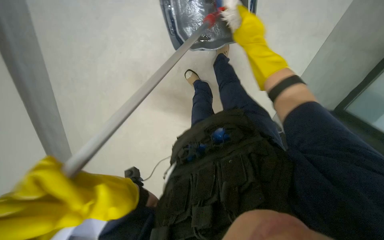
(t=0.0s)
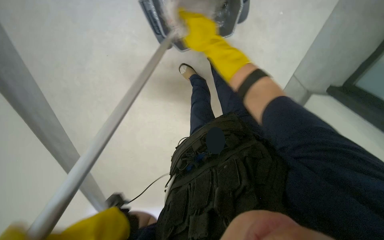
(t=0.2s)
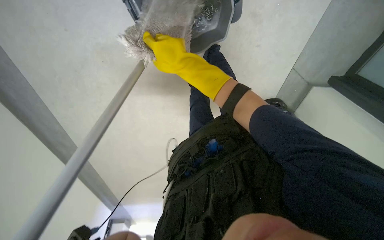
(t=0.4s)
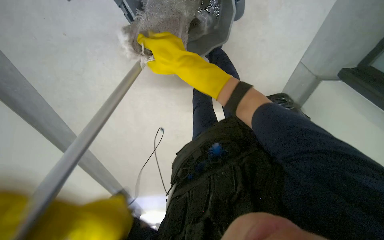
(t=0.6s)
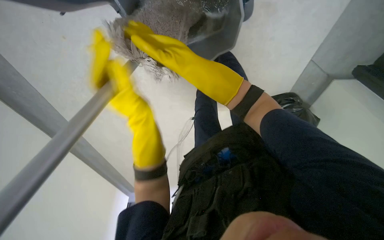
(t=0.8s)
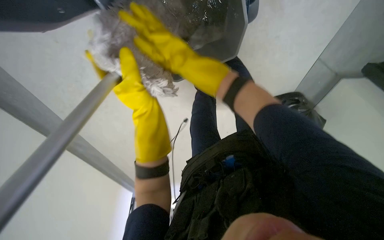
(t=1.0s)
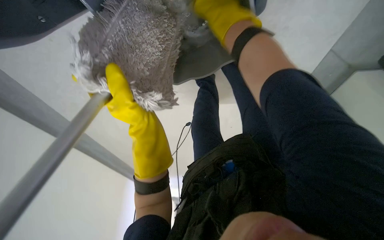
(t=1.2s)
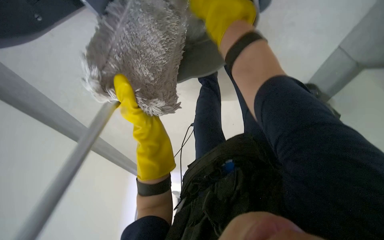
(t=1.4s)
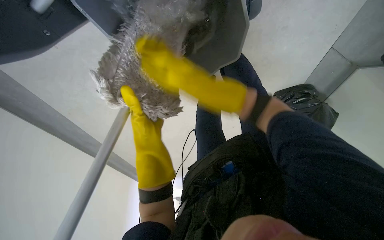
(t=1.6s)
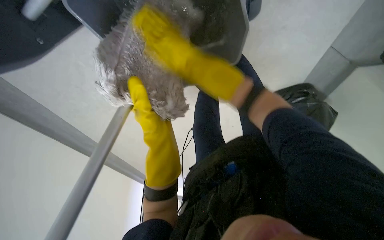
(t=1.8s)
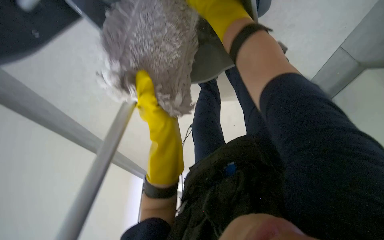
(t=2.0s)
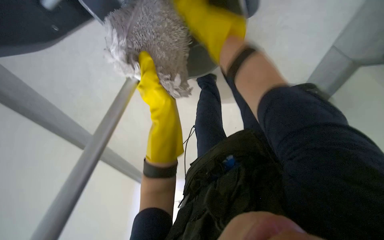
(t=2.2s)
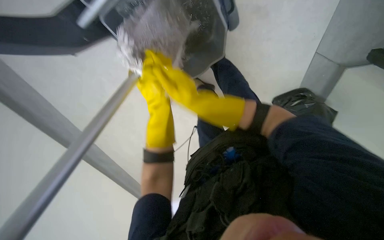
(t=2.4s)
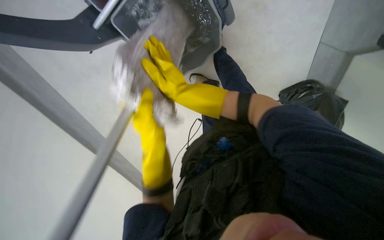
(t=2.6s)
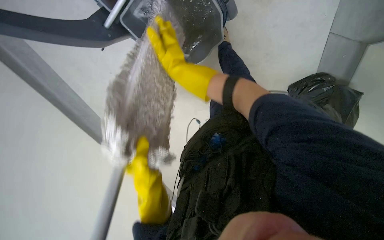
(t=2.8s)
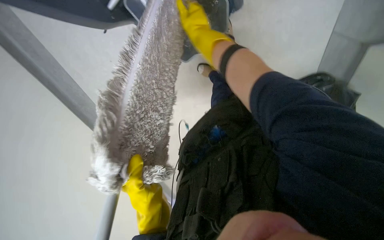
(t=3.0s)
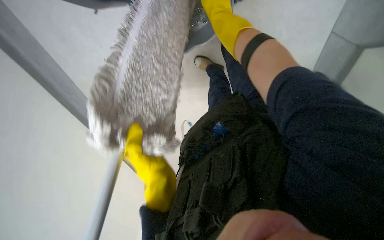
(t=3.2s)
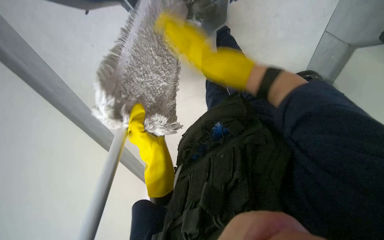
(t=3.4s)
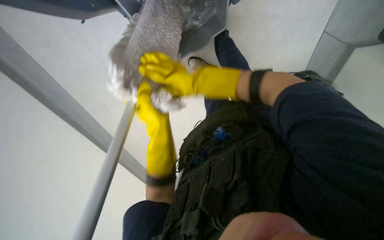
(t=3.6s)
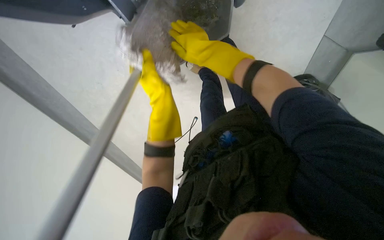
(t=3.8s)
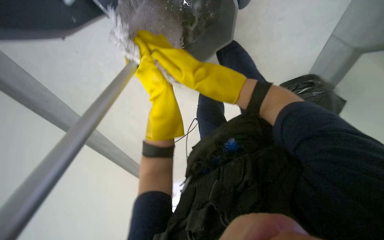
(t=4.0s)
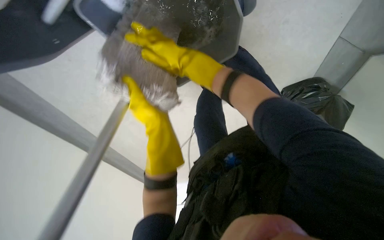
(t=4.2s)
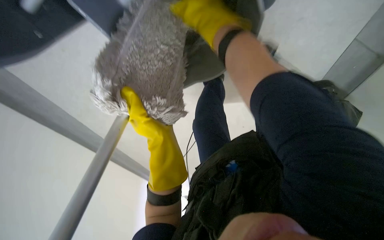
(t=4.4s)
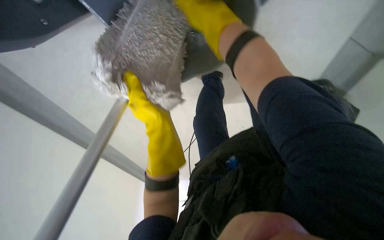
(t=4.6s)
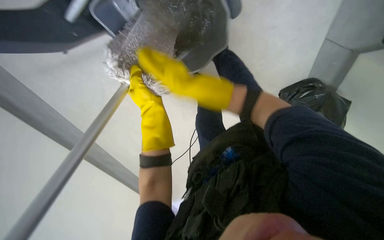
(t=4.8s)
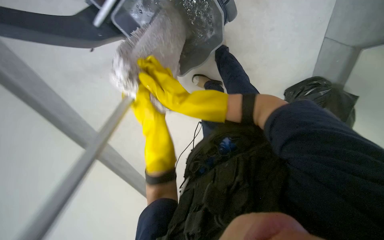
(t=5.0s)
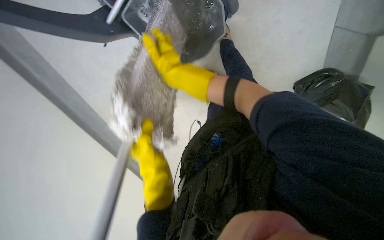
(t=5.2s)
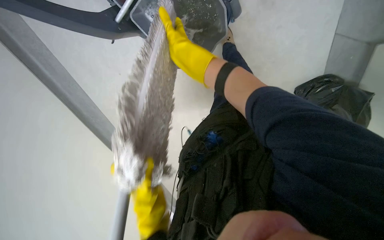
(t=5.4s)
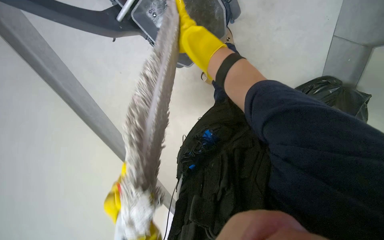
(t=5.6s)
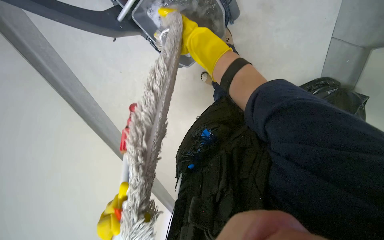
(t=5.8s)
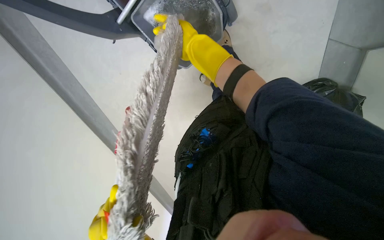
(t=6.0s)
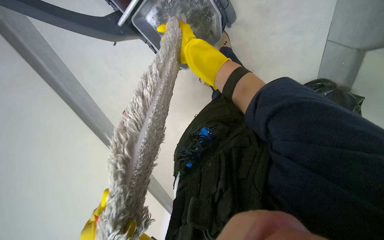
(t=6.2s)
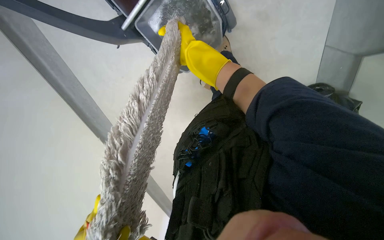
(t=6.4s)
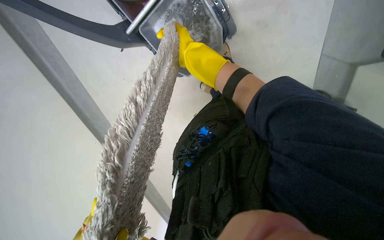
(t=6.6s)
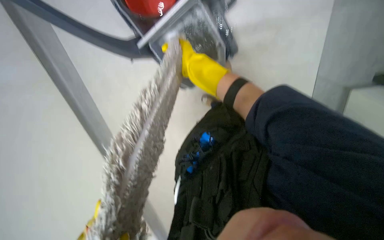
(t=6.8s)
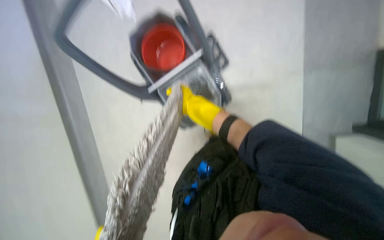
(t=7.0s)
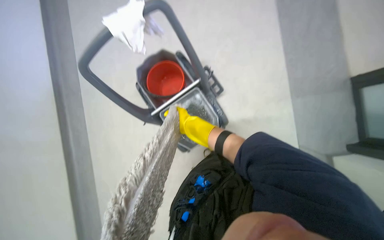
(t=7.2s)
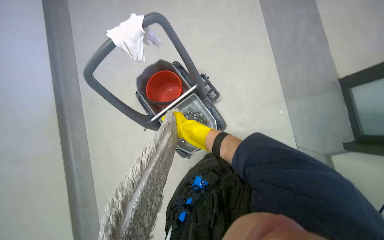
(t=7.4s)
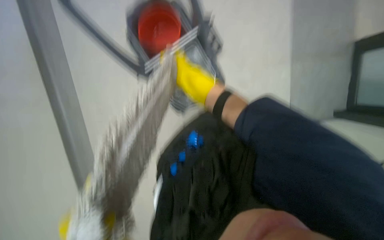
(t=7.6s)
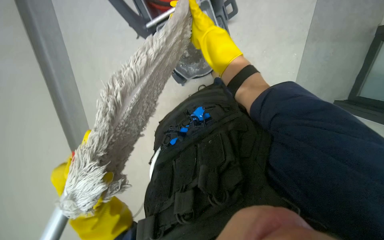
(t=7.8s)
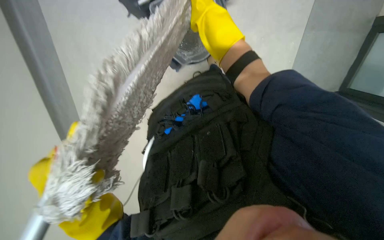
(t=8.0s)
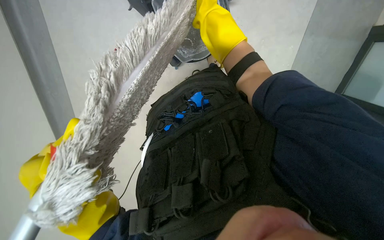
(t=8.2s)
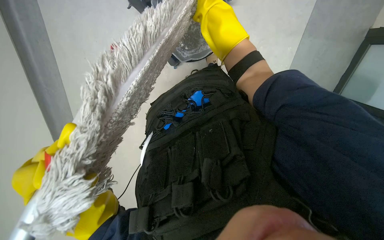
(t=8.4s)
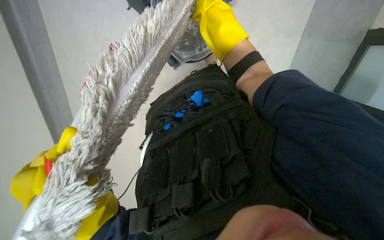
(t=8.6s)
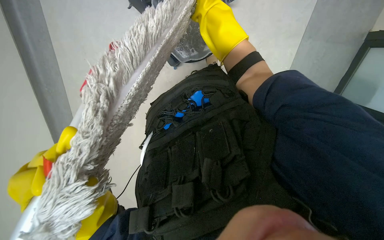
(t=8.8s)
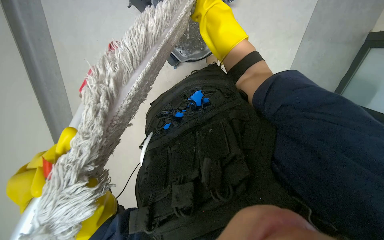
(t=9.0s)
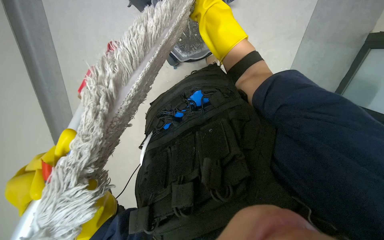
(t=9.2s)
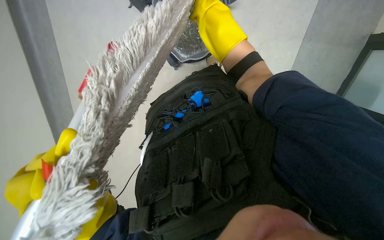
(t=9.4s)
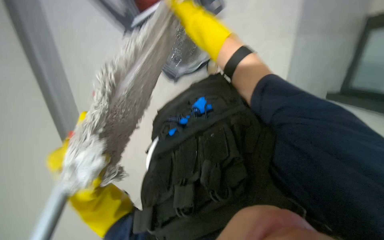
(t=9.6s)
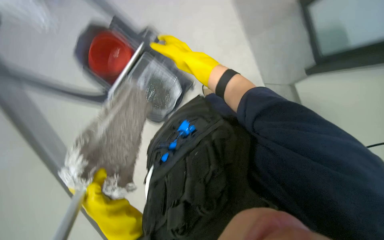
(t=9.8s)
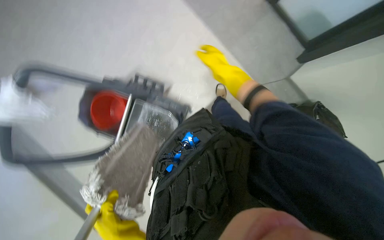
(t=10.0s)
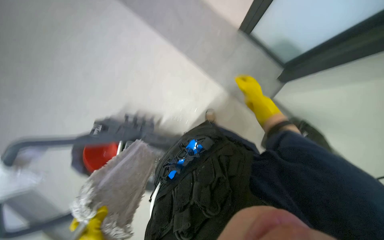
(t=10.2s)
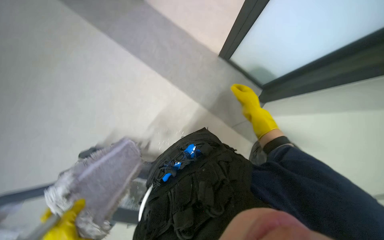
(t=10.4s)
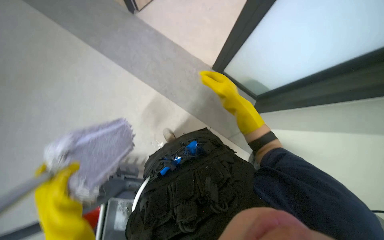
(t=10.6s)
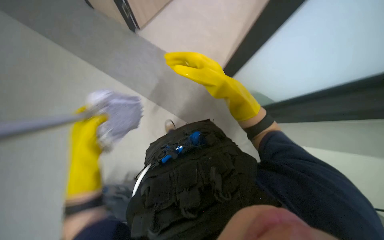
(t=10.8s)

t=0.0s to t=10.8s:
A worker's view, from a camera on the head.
Job: preparing cleaning supplies.
The whole recording: Preparing mop for floor cleaning. The worker prepares the mop by dipping it into the bucket and wringing it out.
t=0.0s to t=1.6s: The right hand moves left and right over about 20 cm, changing direction 2 times.
t=1.6s to t=3.0s: The left hand is displaced down the picture by roughly 35 cm.
t=3.0s to t=4.6s: The camera travels approximately 50 cm. The view pans to the left by some 15 degrees. The view tips upward by roughly 25 degrees.
t=4.6s to t=6.2s: The right hand moves nearer and farther over approximately 20 cm, changing direction 2 times.
t=6.2s to t=7.8s: The right hand moves nearer to the camera, roughly 30 cm, and reaches about 5 cm down the picture, then returns.
t=9.2s to t=10.8s: The view tilts approximately 20 degrees upward. The right hand reaches approximately 25 cm to the right, then returns.

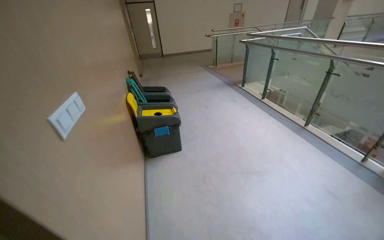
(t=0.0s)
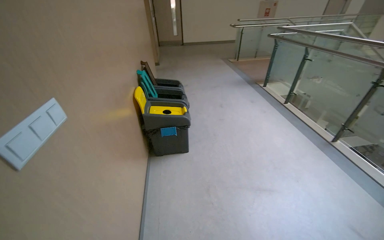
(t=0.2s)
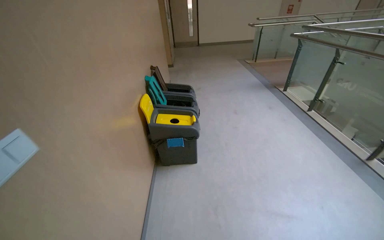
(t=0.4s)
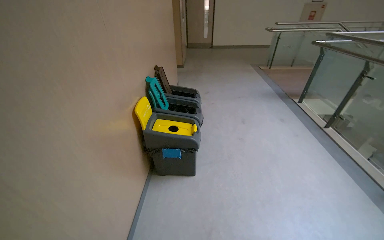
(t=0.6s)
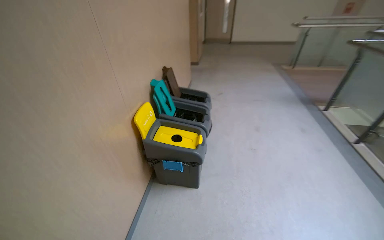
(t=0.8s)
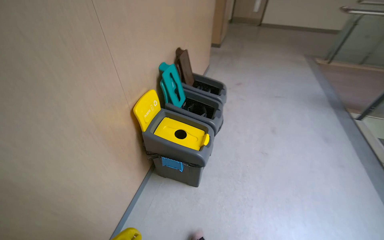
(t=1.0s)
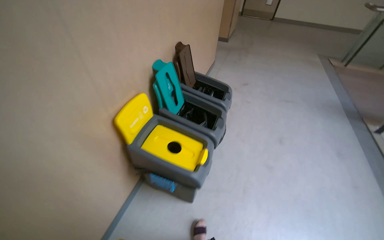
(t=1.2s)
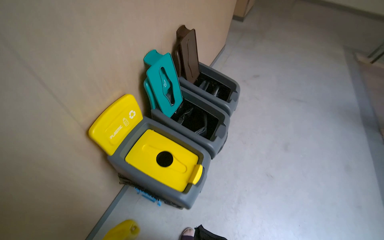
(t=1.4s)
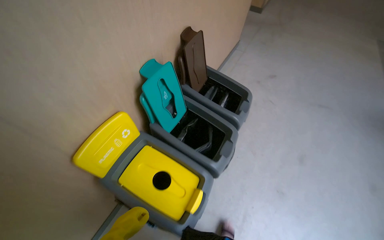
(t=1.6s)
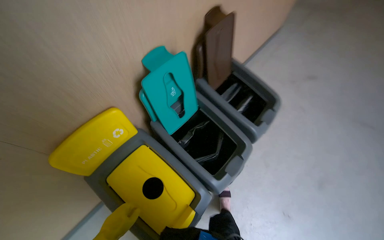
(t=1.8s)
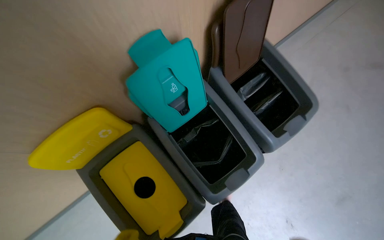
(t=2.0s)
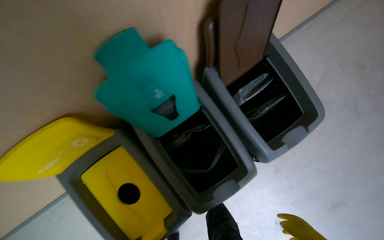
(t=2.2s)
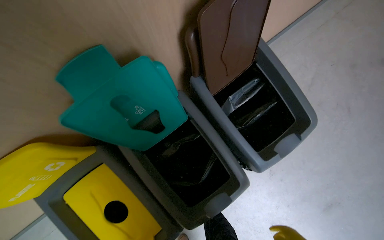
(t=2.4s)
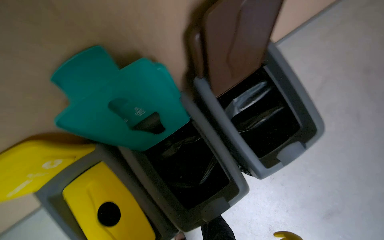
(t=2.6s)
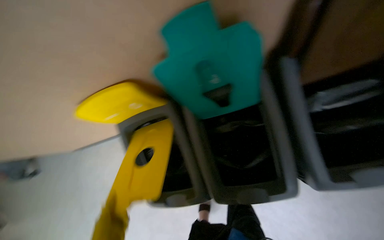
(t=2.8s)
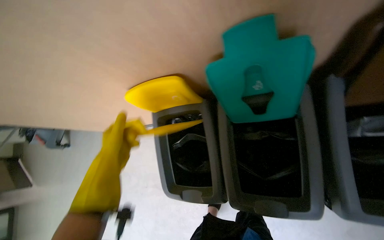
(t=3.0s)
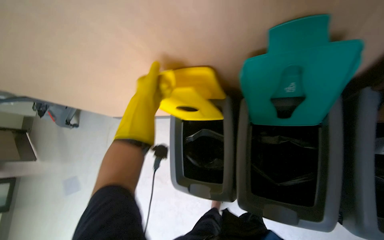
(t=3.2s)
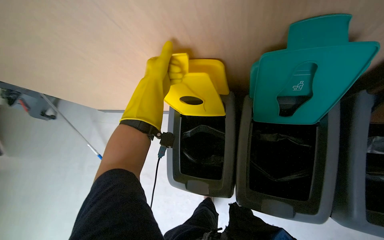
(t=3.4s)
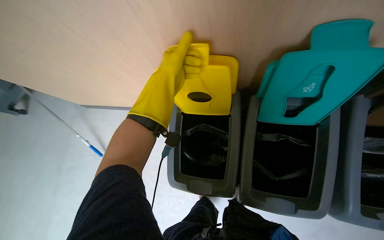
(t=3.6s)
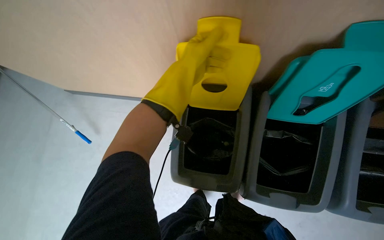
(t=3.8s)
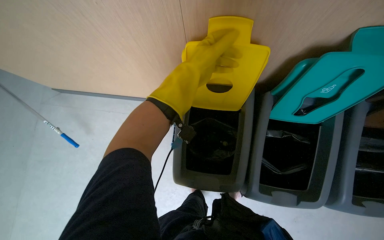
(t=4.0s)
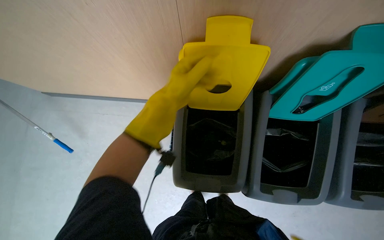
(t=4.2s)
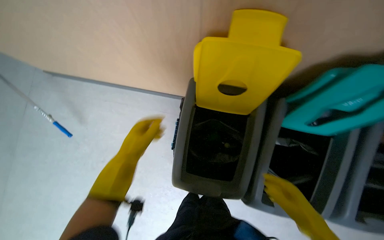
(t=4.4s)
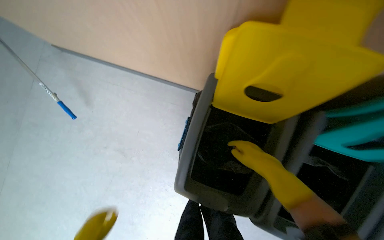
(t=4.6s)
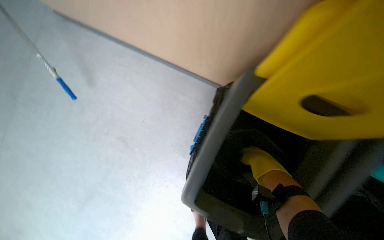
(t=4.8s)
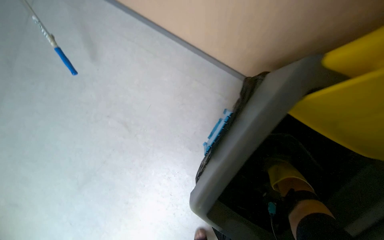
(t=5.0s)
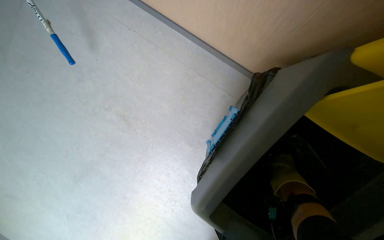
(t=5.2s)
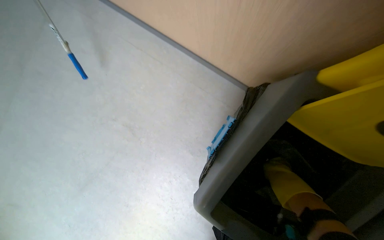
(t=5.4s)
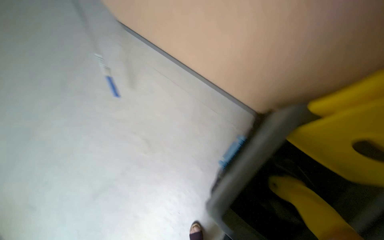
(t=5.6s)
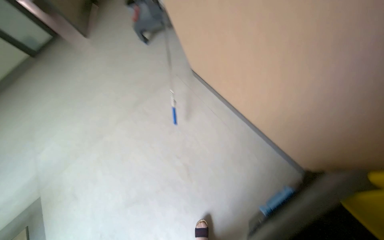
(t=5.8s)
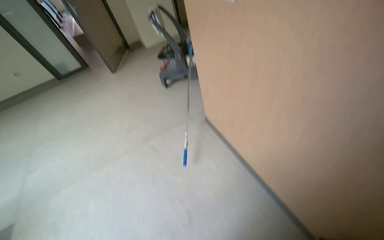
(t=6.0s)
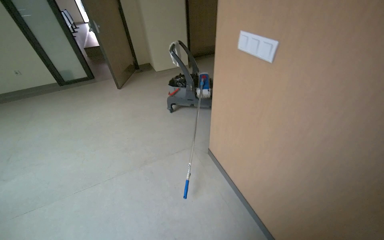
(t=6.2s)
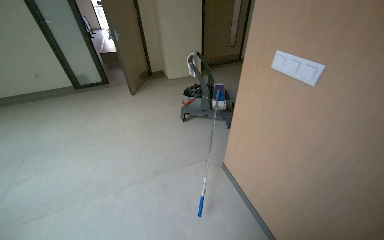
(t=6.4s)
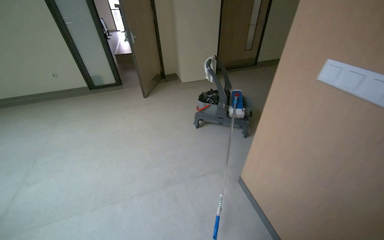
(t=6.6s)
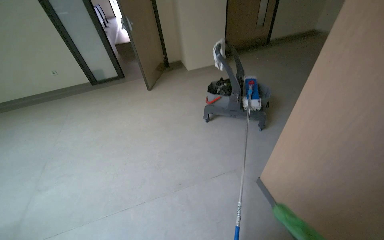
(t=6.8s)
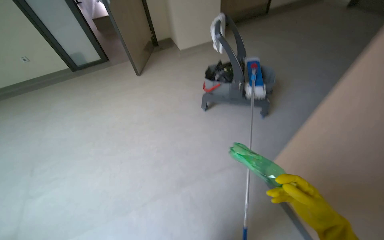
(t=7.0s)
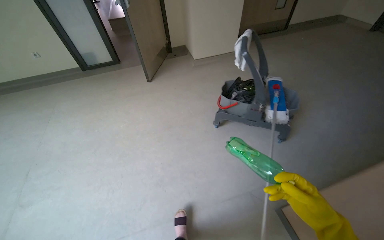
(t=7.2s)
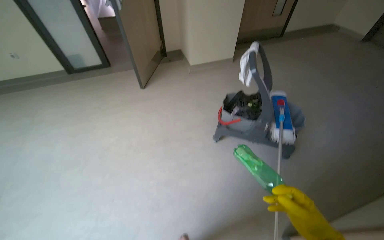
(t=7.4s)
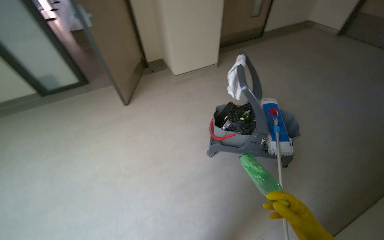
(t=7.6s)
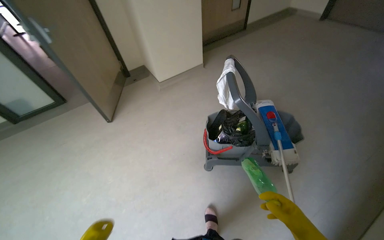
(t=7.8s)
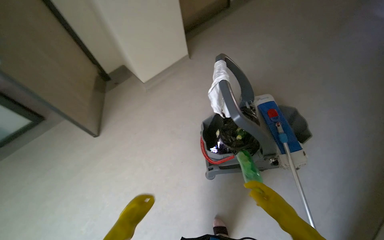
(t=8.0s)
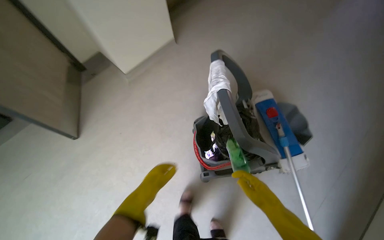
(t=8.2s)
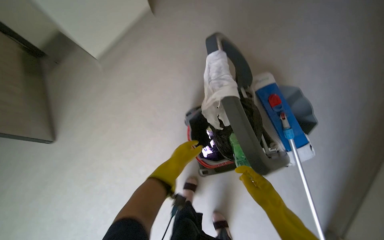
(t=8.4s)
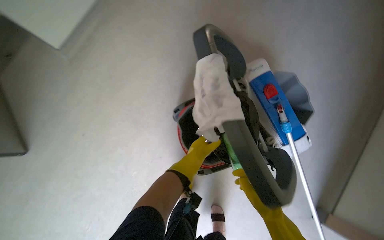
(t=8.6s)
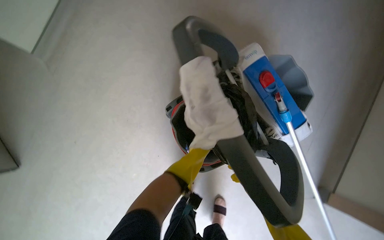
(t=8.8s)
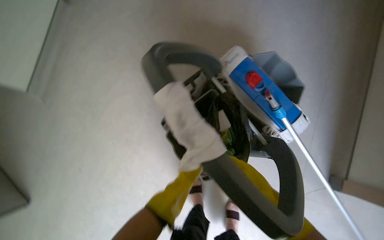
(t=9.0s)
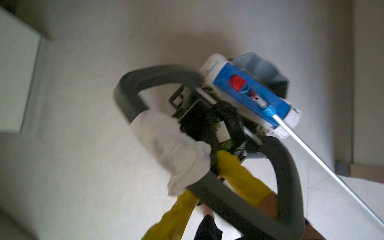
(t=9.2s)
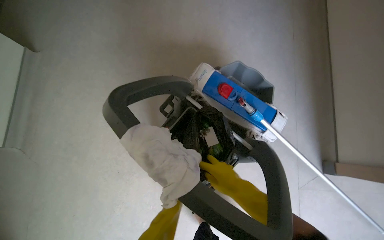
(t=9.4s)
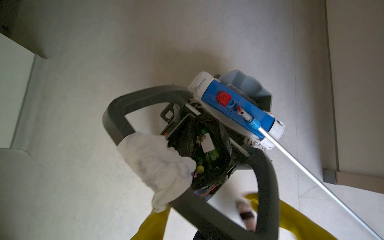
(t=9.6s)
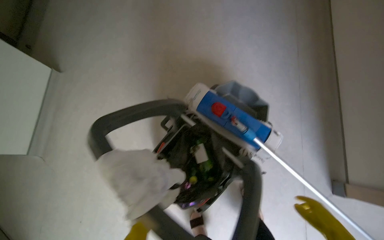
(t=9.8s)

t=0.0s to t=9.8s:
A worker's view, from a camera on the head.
Job: managing trash.
The whole recording: Placing plastic waste into trash bag. The worker takes the plastic waste from the trash bin and places it into the trash bag.
t=0.0s to t=1.4s: The wearer moves approximately 1.5 m. The wearer looks some 40 degrees further to the left. The view tilts some 20 degrees downward.
t=1.4s to t=2.8s: The head travels some 70 cm. The head rotates about 55 degrees to the left. The view tips downward by approximately 40 degrees.
t=2.8s to t=4.2s: The head travels to the left, roughly 50 cm.
t=4.2s to t=5.6s: The scene rotates clockwise by some 30 degrees.
t=5.6s to t=7.0s: The camera is carried roughly 1 m. The wearer's head swings approximately 35 degrees to the left. The camera pitches upward, by approximately 25 degrees.
t=7.0s to t=8.4s: The wearer moves roughly 1.5 m. The head turns to the right by approximately 30 degrees. The camera pitches downward, by roughly 20 degrees.
t=8.4s to t=9.8s: The scene turns some 30 degrees counterclockwise in the picture.
